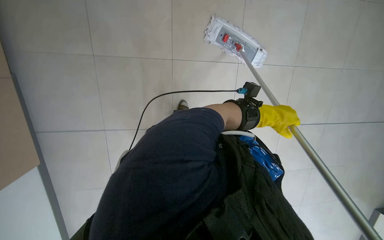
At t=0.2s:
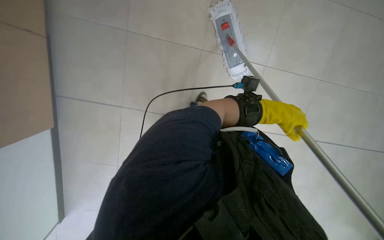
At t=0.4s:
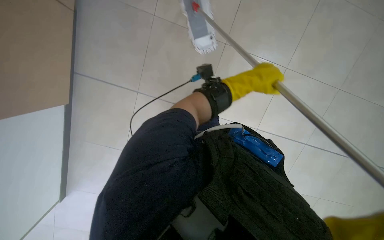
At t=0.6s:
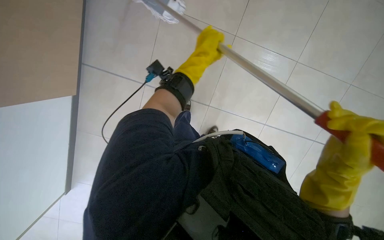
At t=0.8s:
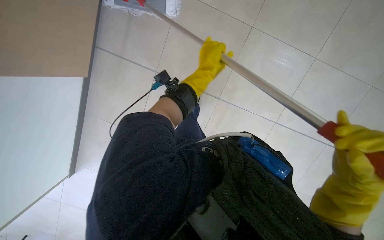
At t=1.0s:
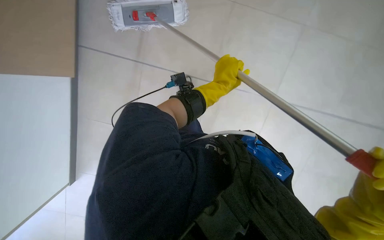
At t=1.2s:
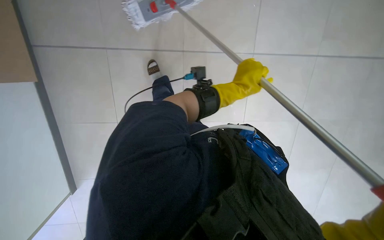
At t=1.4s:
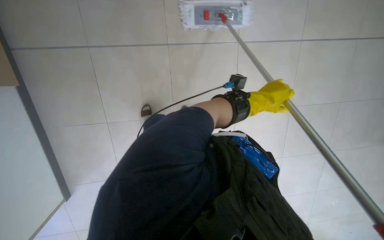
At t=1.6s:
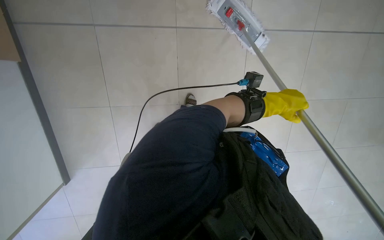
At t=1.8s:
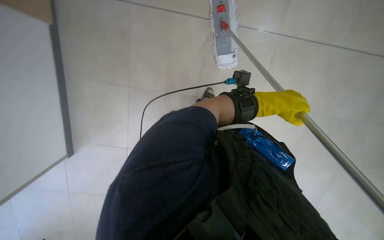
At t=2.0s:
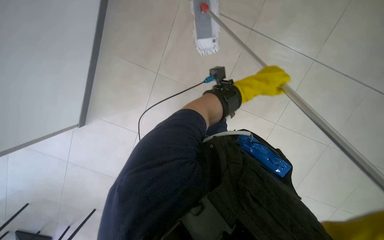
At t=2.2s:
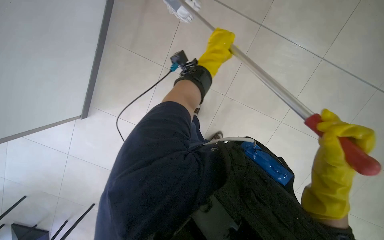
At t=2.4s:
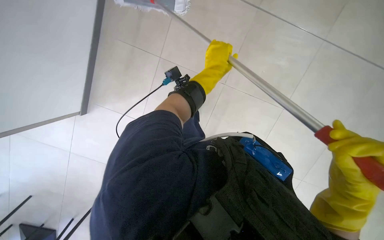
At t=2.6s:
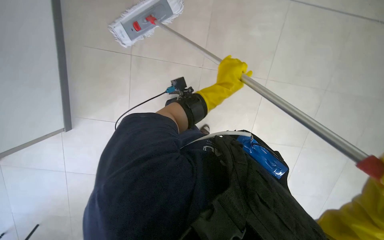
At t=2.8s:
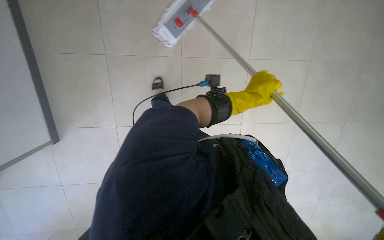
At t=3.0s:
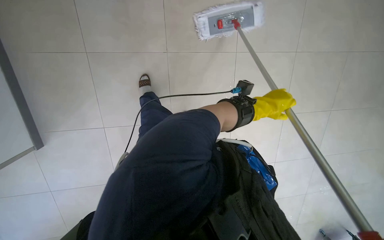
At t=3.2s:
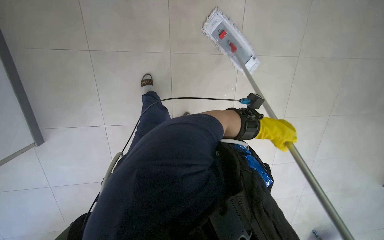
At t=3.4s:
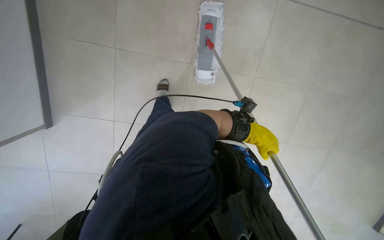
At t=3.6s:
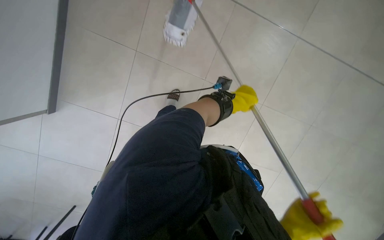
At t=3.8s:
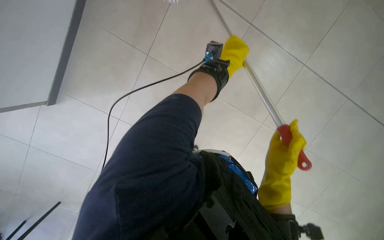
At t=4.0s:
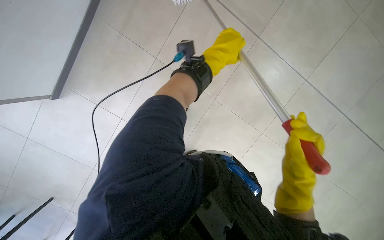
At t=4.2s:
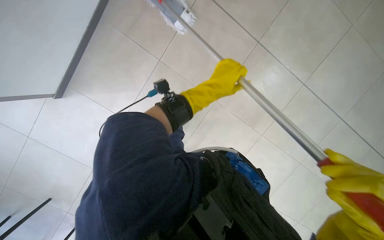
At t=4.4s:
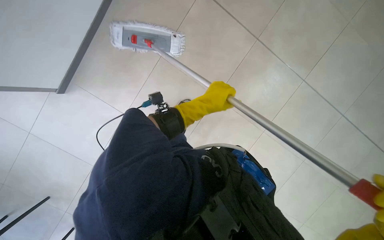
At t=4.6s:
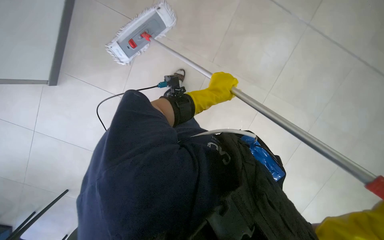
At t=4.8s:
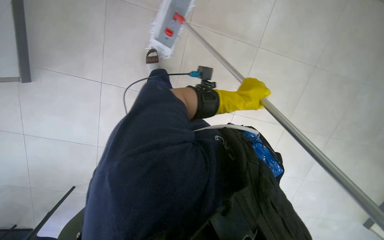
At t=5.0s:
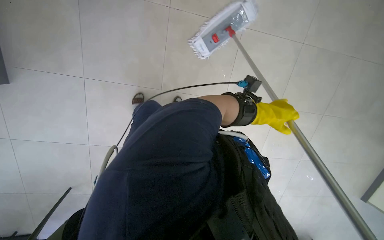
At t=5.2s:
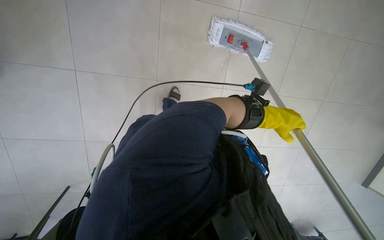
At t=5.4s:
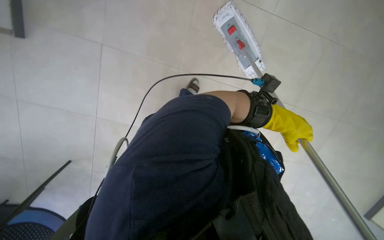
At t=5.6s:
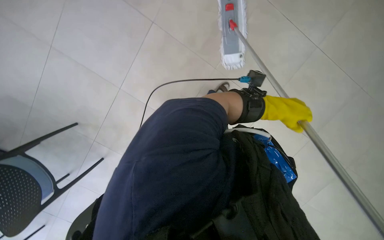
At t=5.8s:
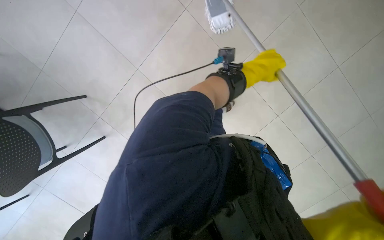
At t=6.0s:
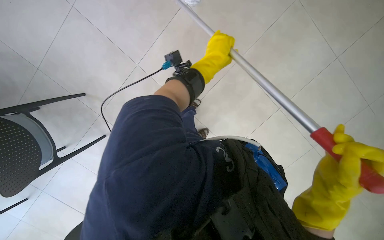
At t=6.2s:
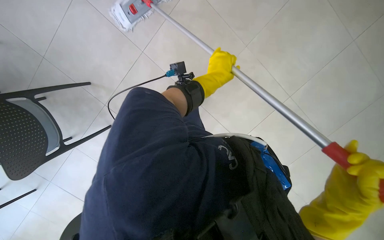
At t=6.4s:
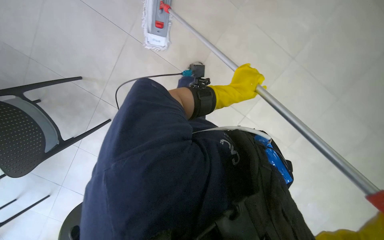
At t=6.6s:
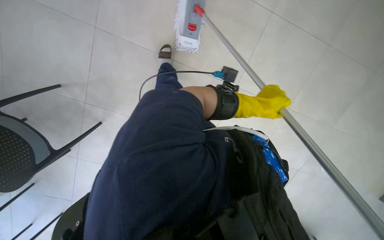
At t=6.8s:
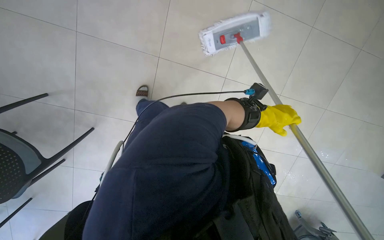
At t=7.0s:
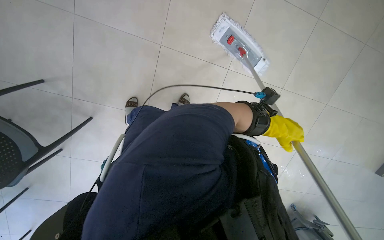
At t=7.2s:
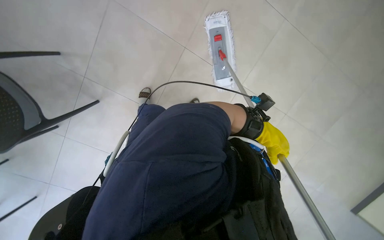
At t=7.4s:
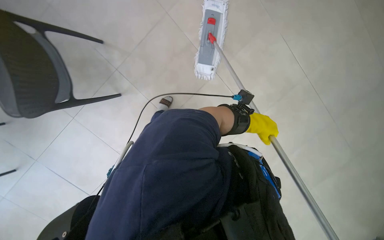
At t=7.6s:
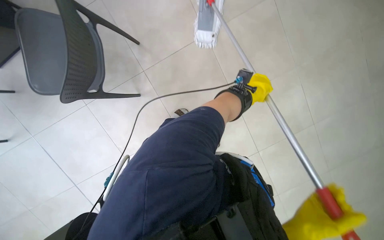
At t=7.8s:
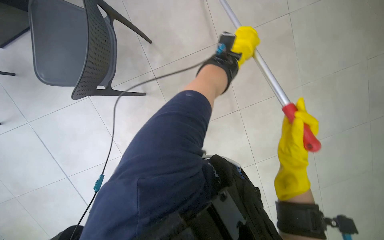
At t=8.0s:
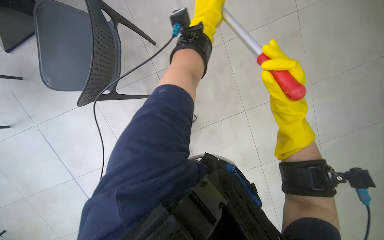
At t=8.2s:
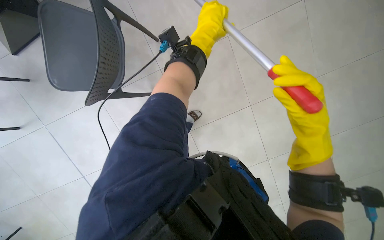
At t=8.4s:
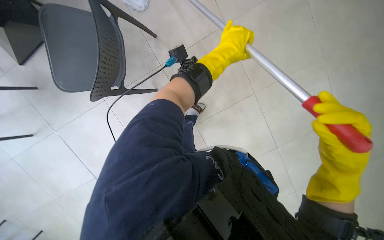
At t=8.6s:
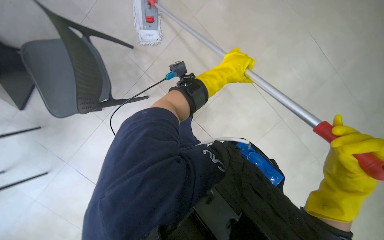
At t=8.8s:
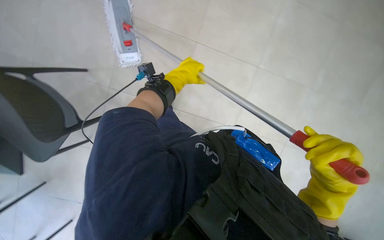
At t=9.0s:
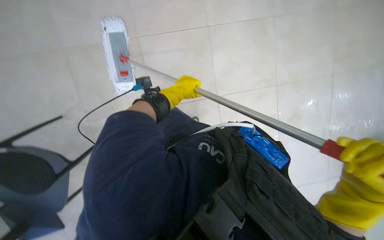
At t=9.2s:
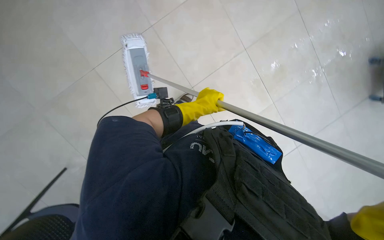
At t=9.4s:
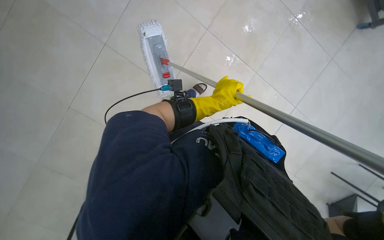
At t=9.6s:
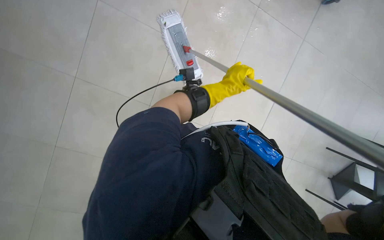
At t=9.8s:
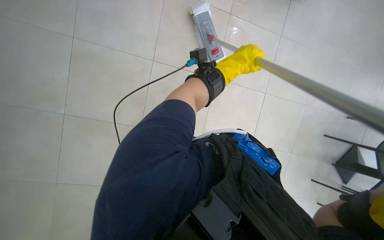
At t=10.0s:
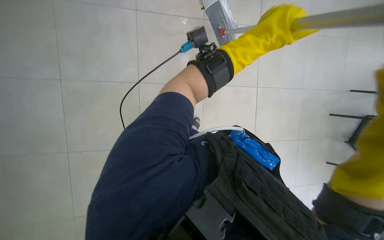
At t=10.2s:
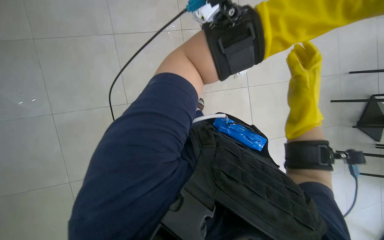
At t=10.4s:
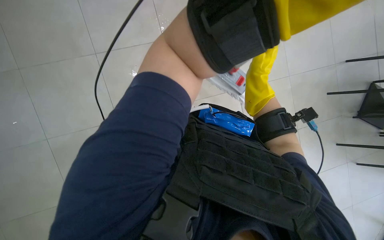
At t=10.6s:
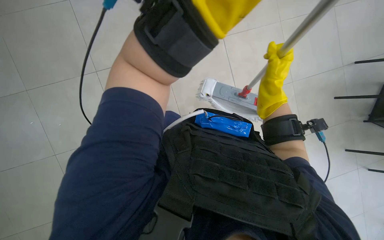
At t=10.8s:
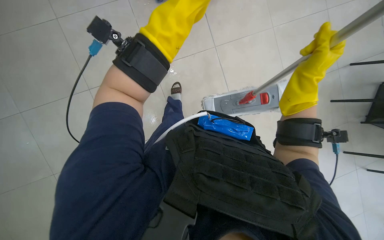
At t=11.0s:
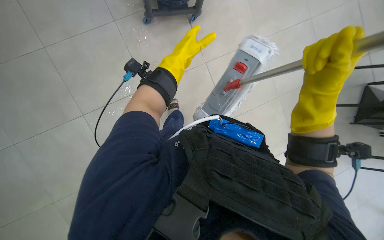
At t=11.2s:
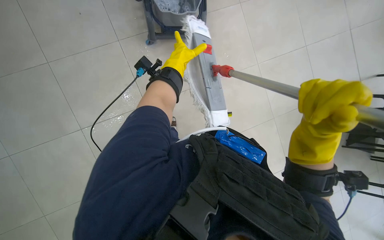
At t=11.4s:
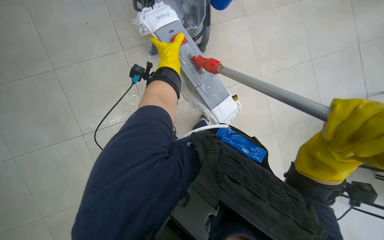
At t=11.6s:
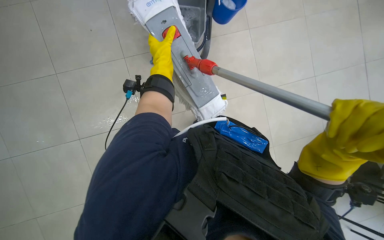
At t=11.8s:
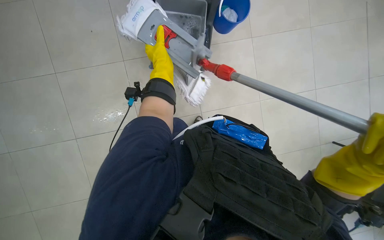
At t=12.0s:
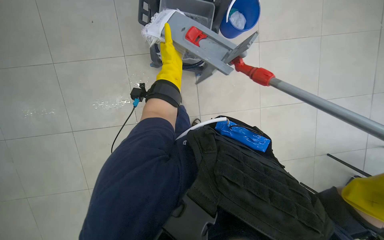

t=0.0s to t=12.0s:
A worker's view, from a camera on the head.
Job: mopping floor.
The whole recording: Mopping tiled floor. The worker mops the tiled floor, periodically rinsing and wringing the mop head.
t=0.0s to t=1.6s: The view swings approximately 15 degrees to the left. The left hand travels to the left and back again, approximately 20 cm each way.
t=4.4s to t=6.0s: The left hand is displaced up the picture by about 15 cm, and reaches approximately 15 cm to the right, then returns.
t=7.6s to t=9.0s: The wearer looks about 20 degrees further upward. The left hand heads to the left and nearer to the camera, covering about 40 cm.
t=10.4s to t=12.0s: The camera is aimed about 25 degrees further to the left.

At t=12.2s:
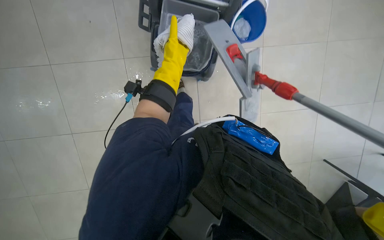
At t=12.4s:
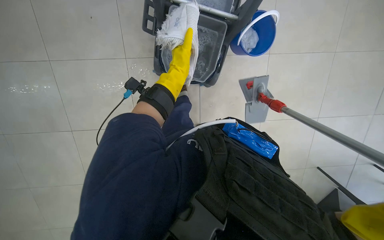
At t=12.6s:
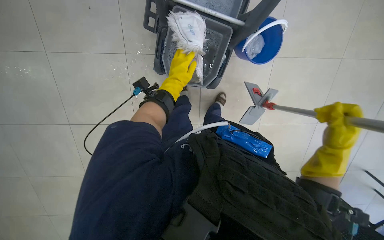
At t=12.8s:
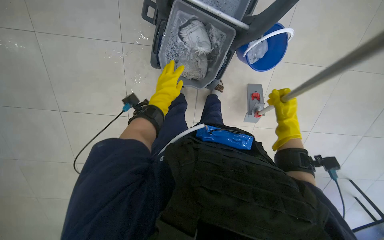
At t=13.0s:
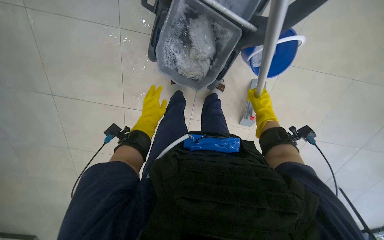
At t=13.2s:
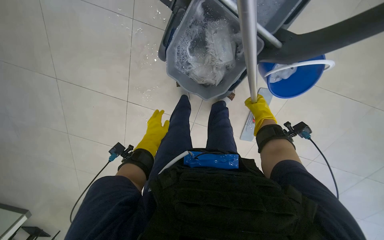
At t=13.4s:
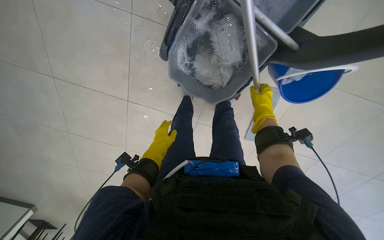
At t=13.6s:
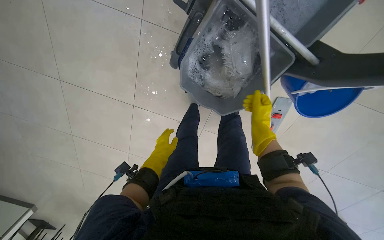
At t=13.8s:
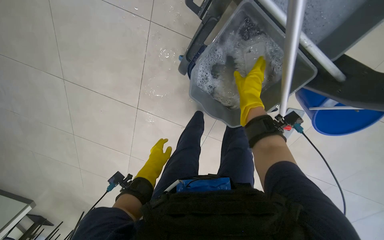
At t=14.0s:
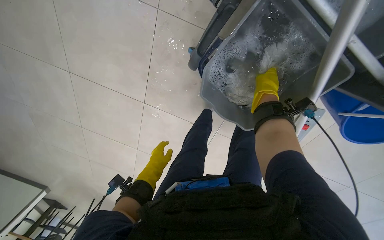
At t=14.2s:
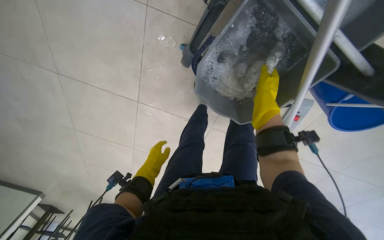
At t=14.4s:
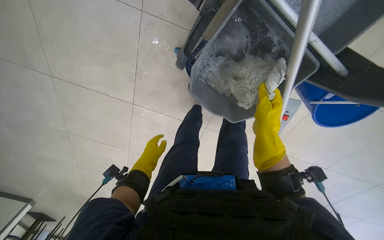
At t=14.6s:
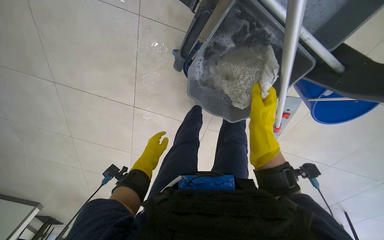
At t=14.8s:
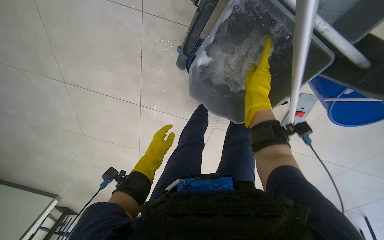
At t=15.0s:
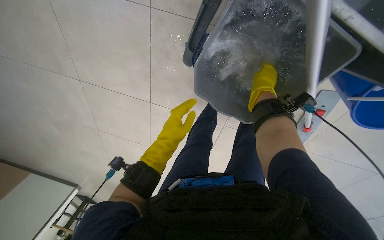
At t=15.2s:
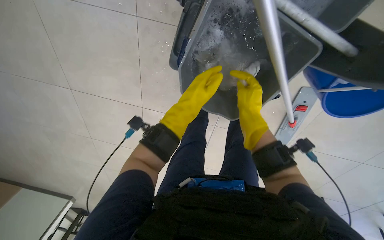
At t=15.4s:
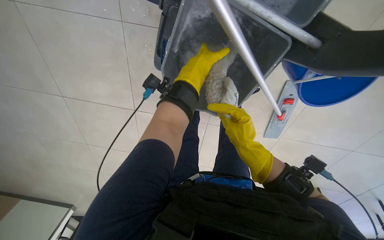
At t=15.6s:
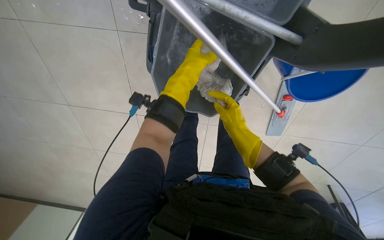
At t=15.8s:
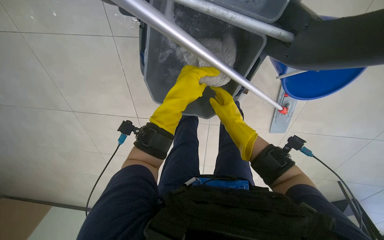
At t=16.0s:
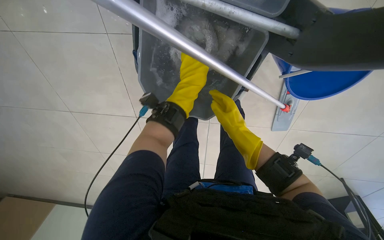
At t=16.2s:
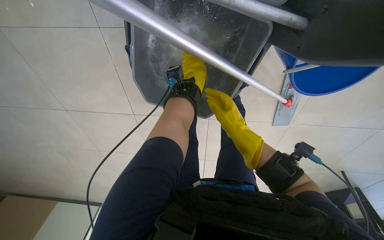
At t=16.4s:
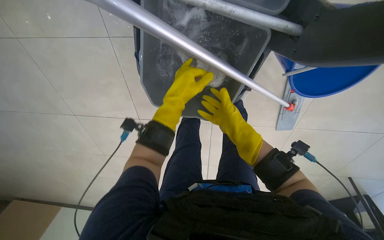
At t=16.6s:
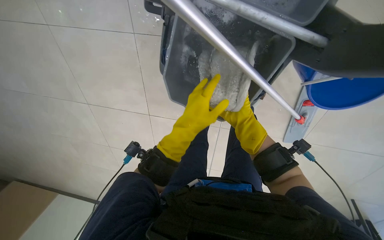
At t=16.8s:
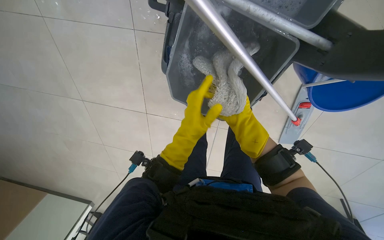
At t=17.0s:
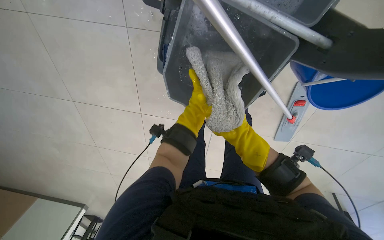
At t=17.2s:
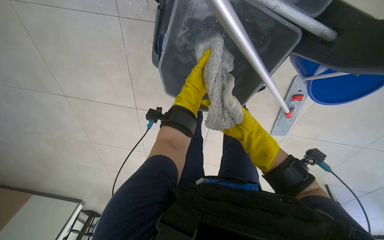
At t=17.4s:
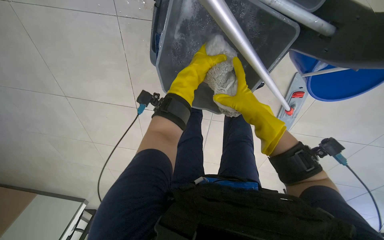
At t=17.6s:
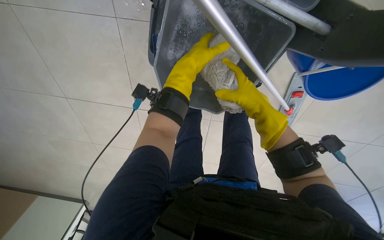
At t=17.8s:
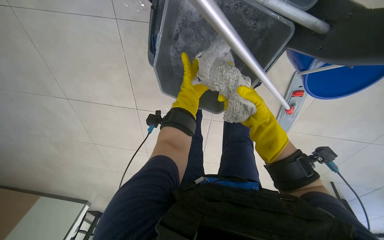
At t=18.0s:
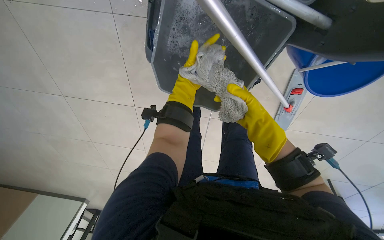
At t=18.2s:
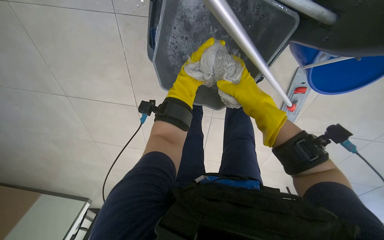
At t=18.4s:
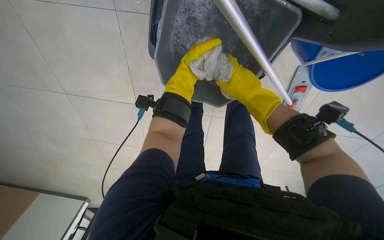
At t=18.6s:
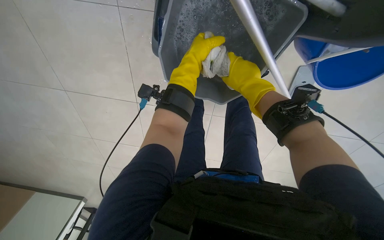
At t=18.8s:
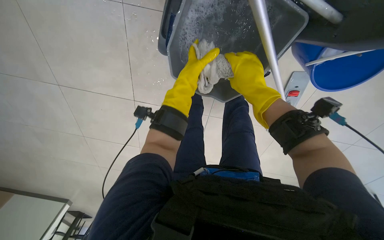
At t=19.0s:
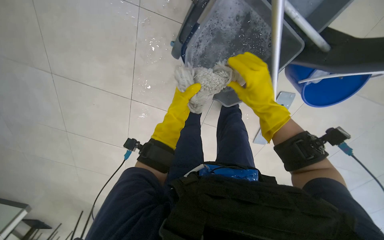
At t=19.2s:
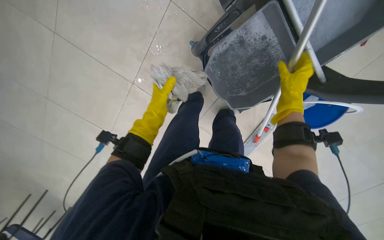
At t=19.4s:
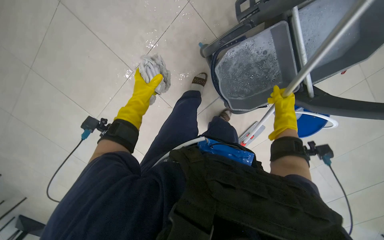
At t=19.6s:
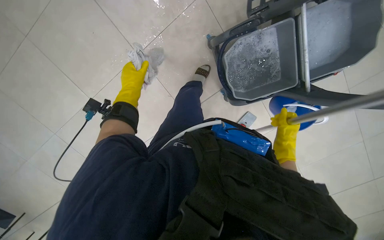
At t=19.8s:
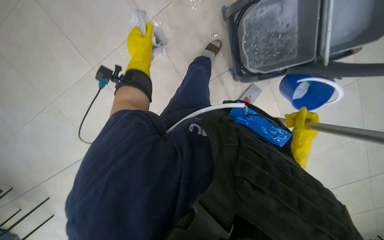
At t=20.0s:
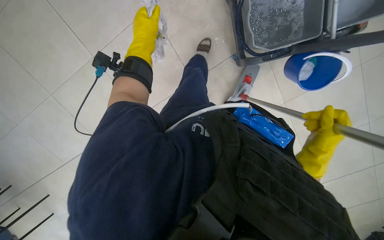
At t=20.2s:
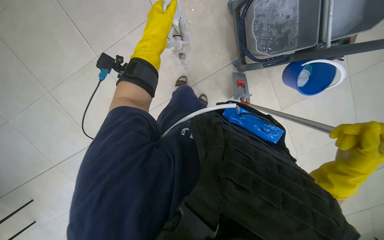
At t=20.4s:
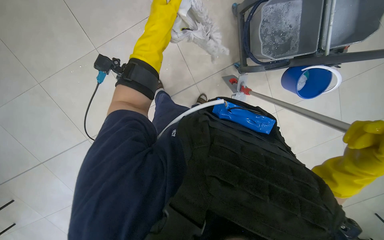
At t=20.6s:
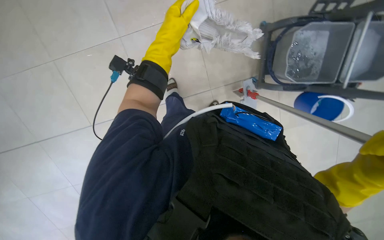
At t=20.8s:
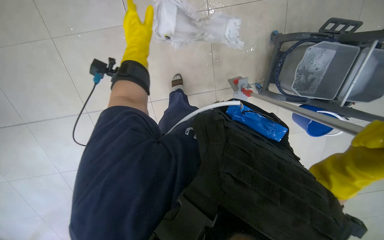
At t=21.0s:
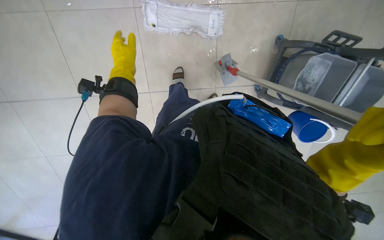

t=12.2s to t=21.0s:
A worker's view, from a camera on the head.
Job: mopping floor.
The whole recording: Mopping tiled floor. The worker mops the tiled floor, periodically rinsing and wringing the mop head.
t=12.2s to t=13.6s: The left hand heads farther from the camera, down the picture and to the left, covering about 35 cm.
t=13.6s to t=15.2s: The right hand goes up and down the picture, roughly 15 cm each way, reversing 3 times, while the left hand goes roughly 25 cm up the picture and nearer to the camera.
t=15.2s to t=16.6s: The left hand goes up and down the picture, approximately 20 cm each way, reversing 3 times, while the right hand moves farther from the camera and to the right, roughly 25 cm.
t=16.6s to t=18.0s: The left hand goes nearer and farther, some 25 cm each way, reversing 2 times. Meanwhile the right hand swings nearer and farther, approximately 30 cm each way, with 2 reversals.
t=18.0s to t=19.6s: The wearer moves approximately 40 cm. The camera sweeps to the right, by some 20 degrees.
